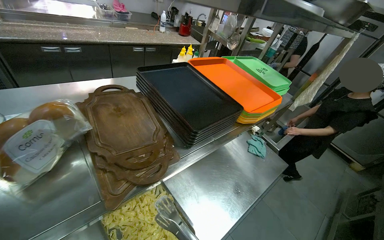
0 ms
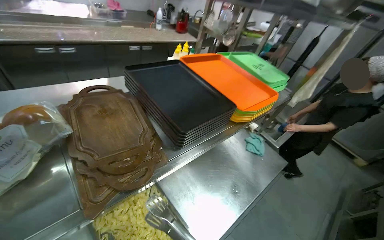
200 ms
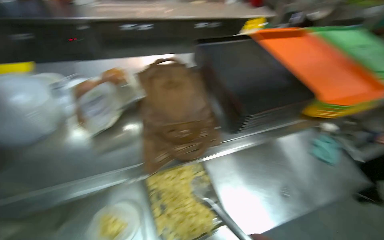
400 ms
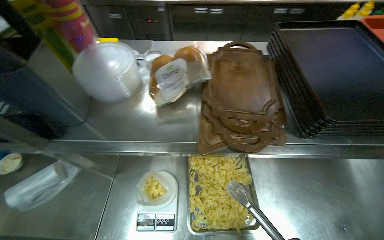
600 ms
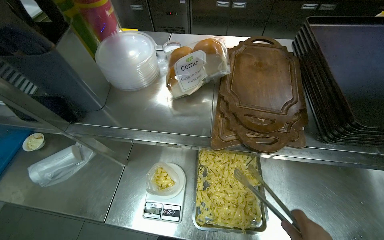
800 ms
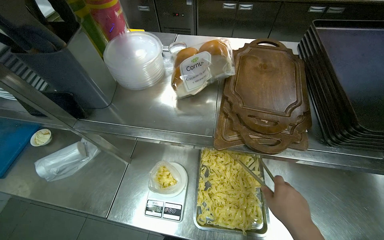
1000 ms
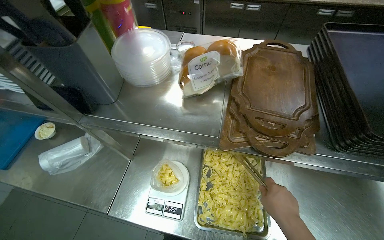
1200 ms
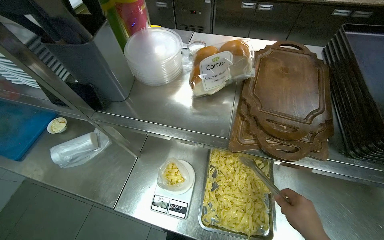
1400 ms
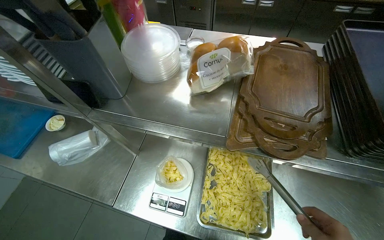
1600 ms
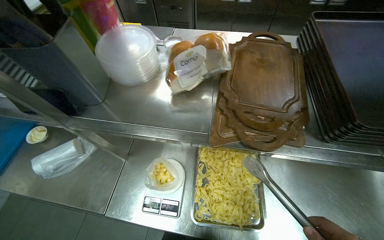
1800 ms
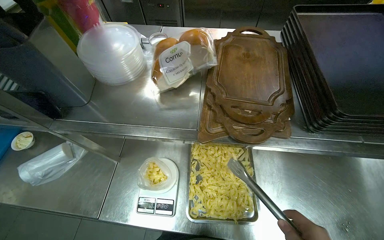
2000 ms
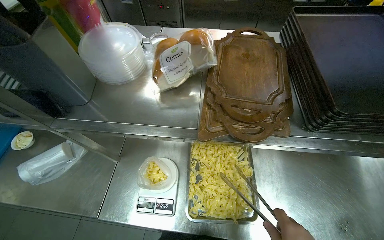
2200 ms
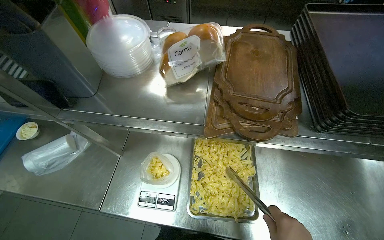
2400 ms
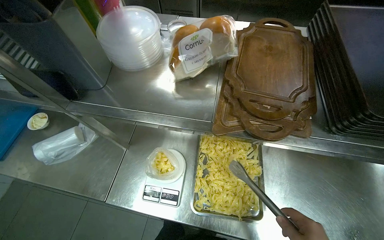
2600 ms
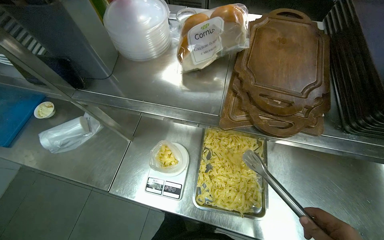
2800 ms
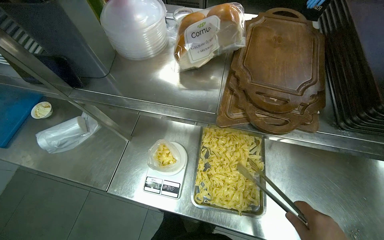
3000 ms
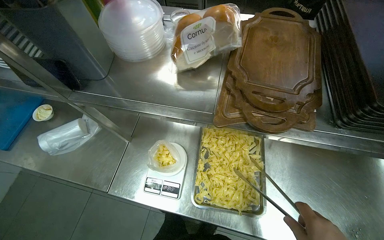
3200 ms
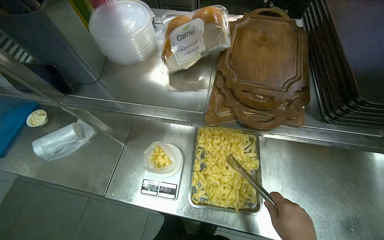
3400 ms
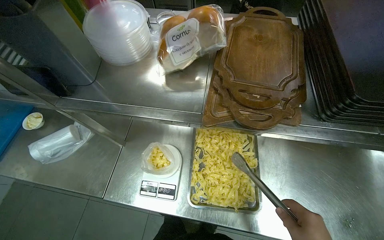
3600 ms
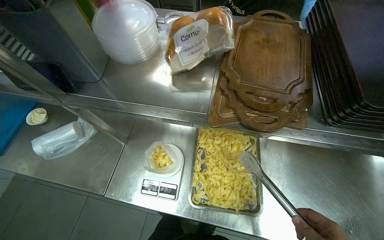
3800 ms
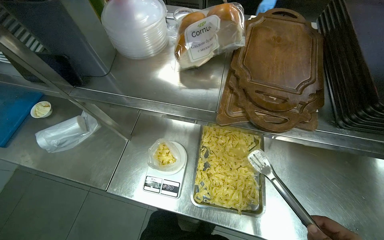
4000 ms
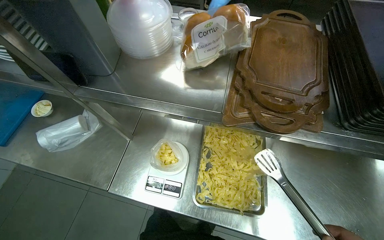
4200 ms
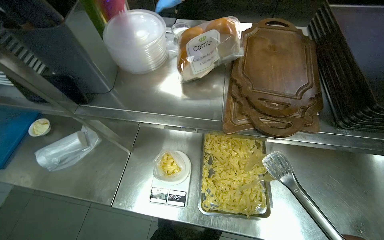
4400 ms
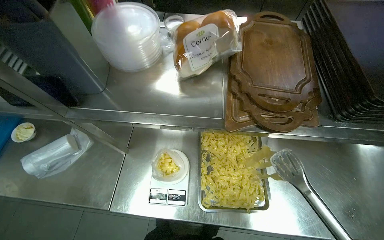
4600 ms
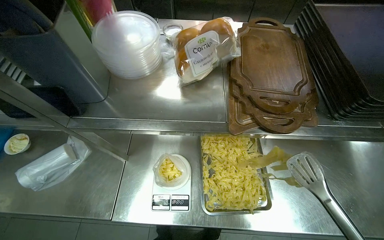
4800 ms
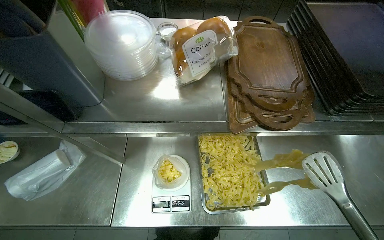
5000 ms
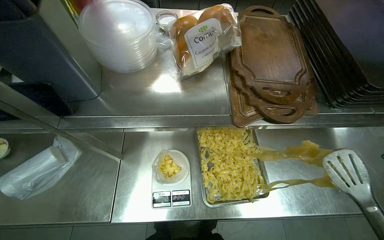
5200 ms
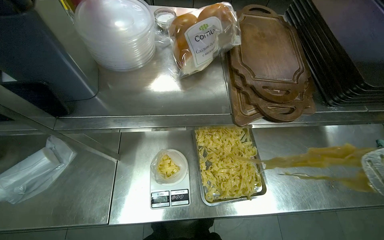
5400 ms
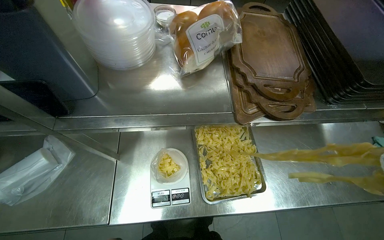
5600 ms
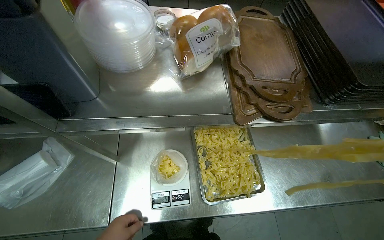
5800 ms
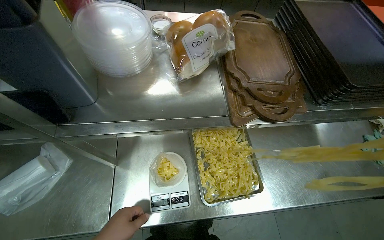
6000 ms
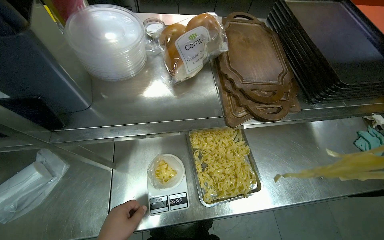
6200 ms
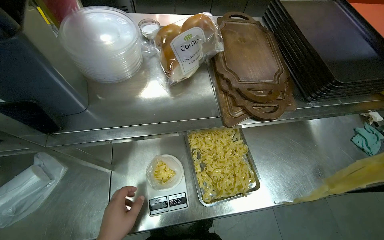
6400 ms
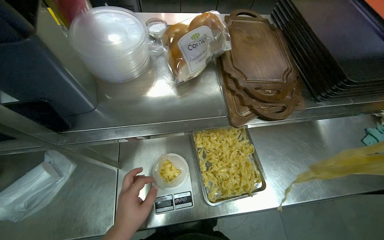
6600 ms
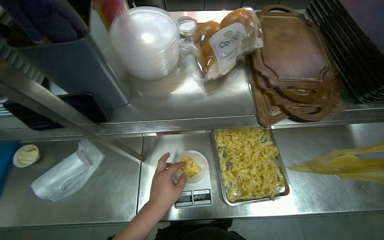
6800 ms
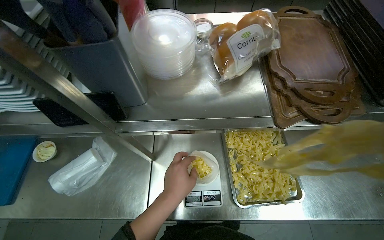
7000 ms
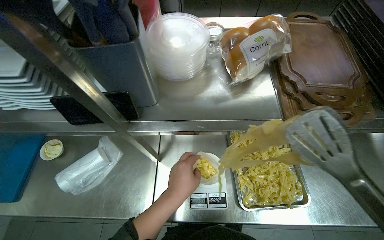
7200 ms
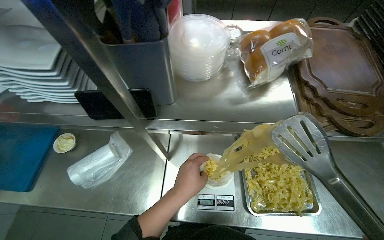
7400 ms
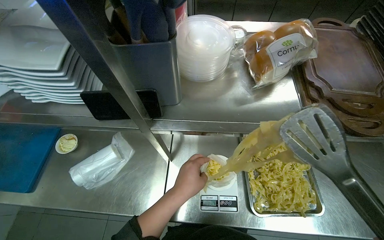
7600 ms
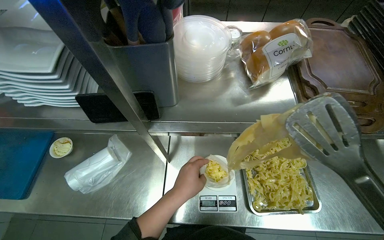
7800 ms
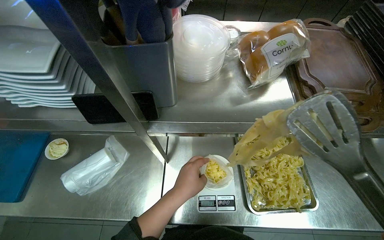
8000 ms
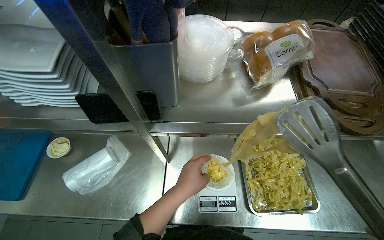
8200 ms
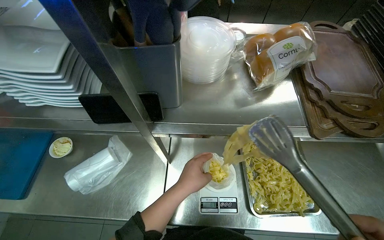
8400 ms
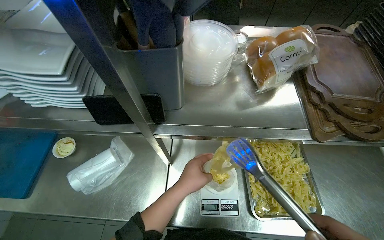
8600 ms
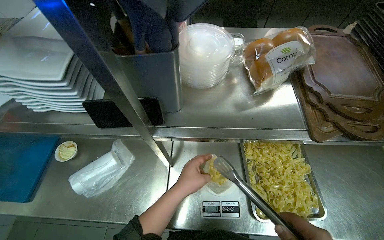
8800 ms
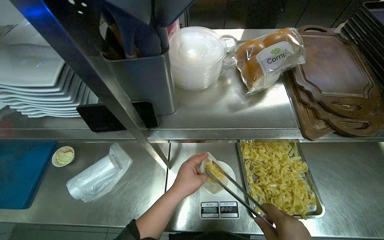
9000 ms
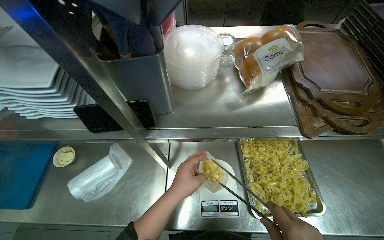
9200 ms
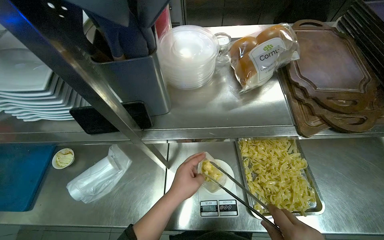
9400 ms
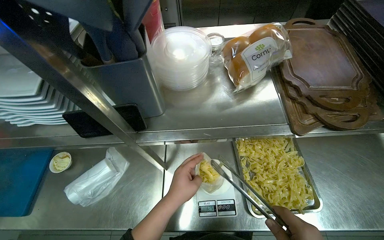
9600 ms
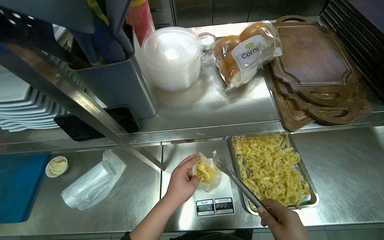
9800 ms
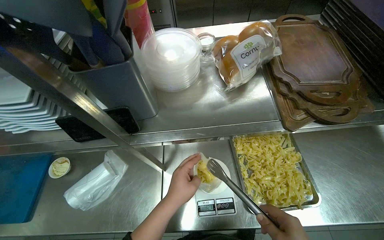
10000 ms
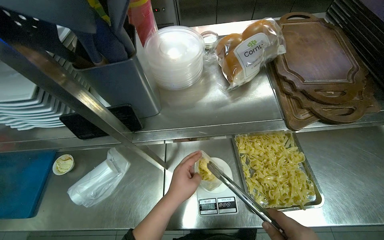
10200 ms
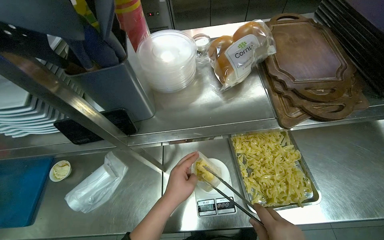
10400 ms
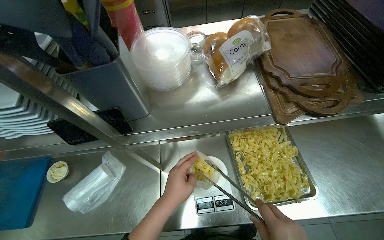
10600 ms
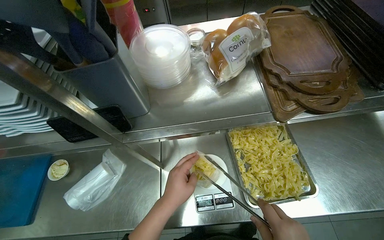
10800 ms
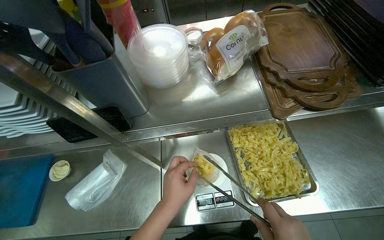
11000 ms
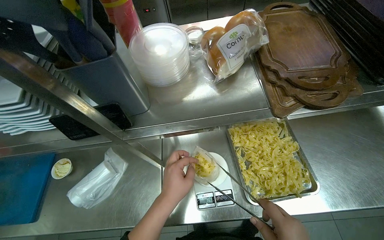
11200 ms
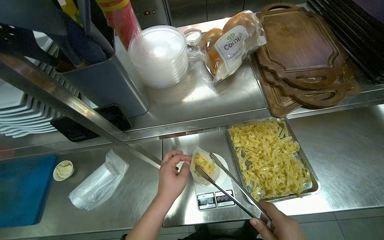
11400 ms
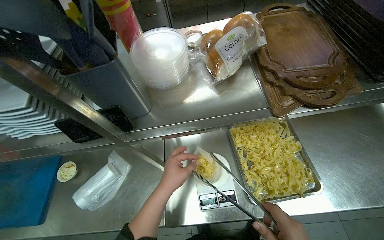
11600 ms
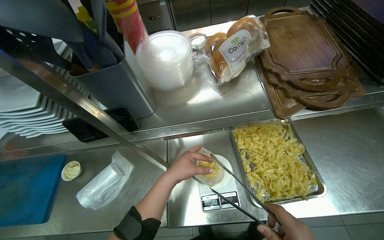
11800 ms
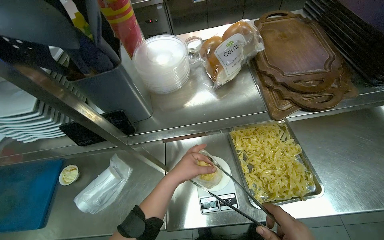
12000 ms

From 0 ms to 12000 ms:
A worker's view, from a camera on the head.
Job: preparing food.
The whole recording: Weighing and bagging pasta. The worker uses tongs to scoop pasta from a tray into a plastic bag on a scale.
From 0 ms to 1600 ms: The wearer looks about 55 degrees further to the left. The view tilts about 15 degrees downward.
From 4400 ms to 6000 ms: The wearer's head swings about 20 degrees to the right.

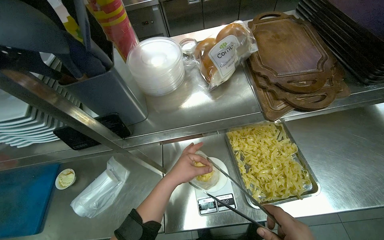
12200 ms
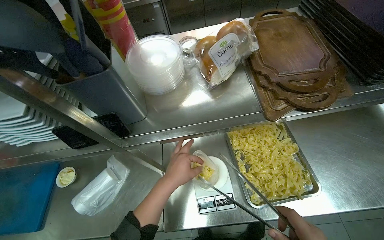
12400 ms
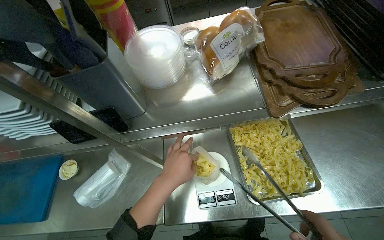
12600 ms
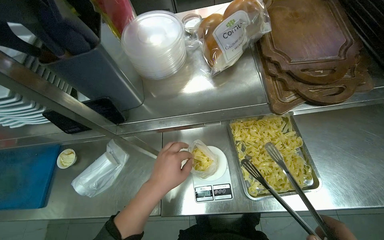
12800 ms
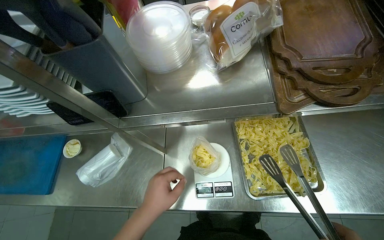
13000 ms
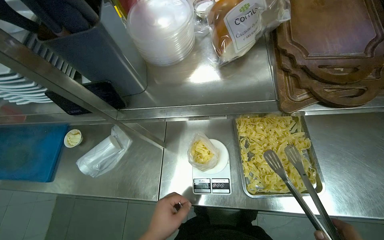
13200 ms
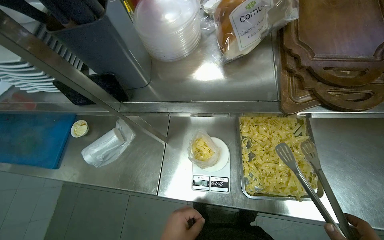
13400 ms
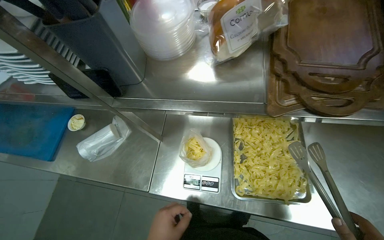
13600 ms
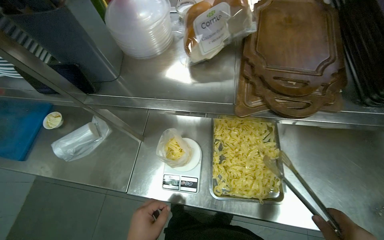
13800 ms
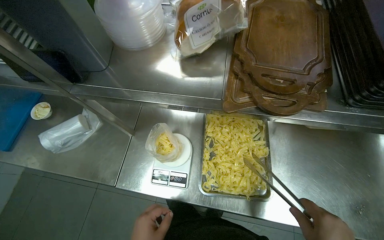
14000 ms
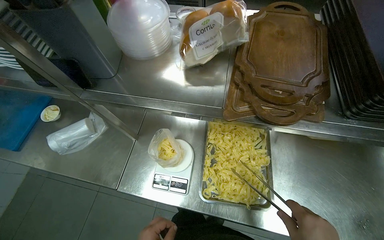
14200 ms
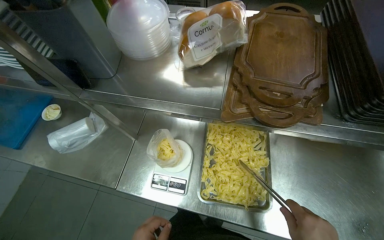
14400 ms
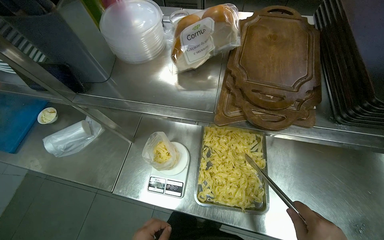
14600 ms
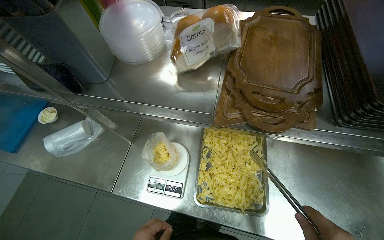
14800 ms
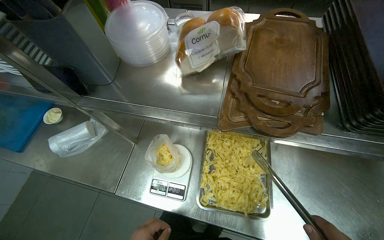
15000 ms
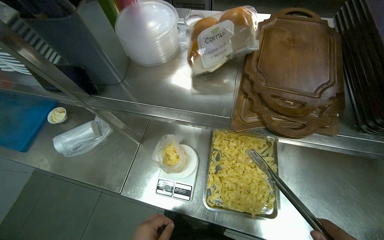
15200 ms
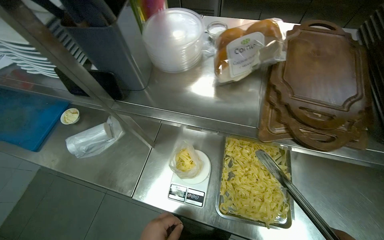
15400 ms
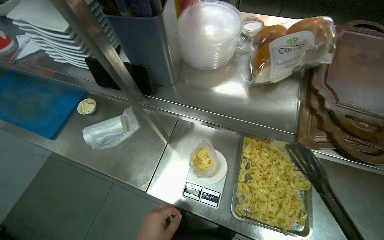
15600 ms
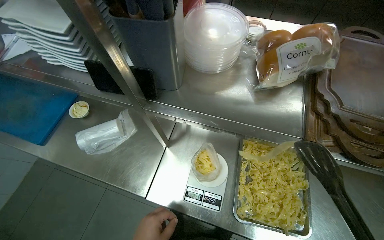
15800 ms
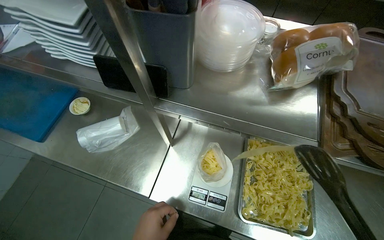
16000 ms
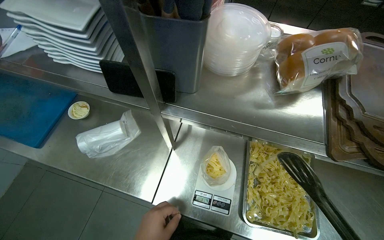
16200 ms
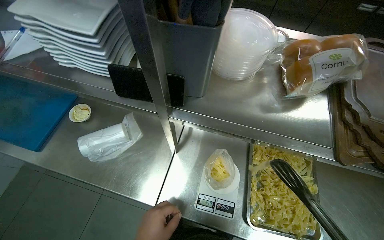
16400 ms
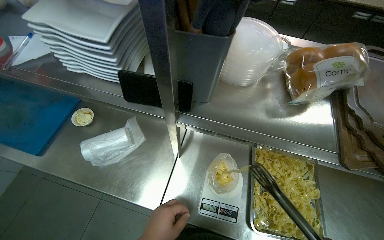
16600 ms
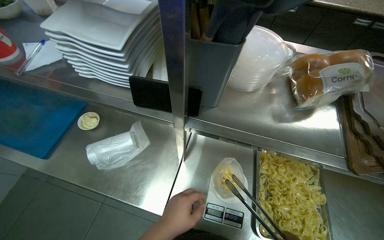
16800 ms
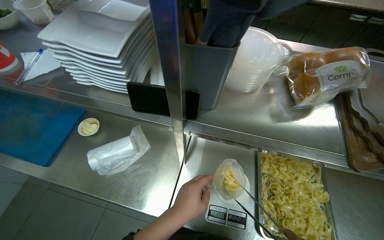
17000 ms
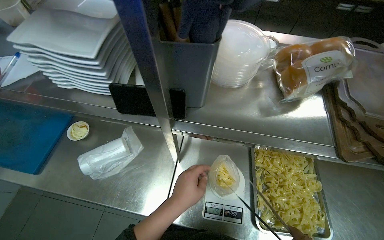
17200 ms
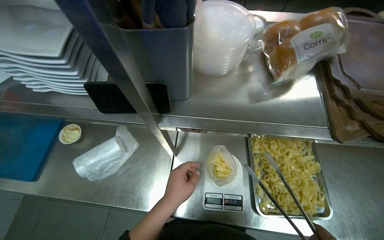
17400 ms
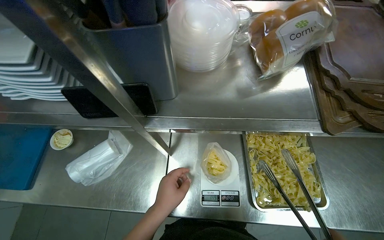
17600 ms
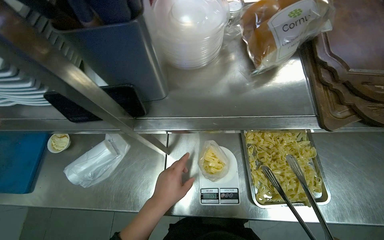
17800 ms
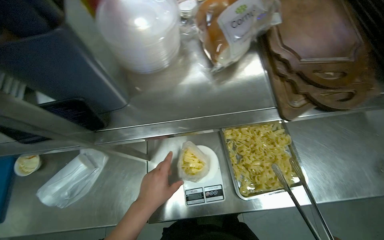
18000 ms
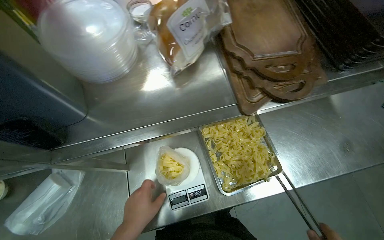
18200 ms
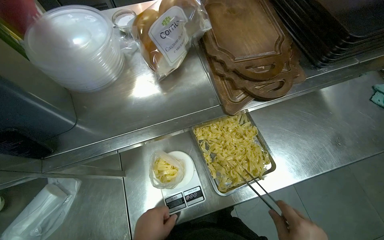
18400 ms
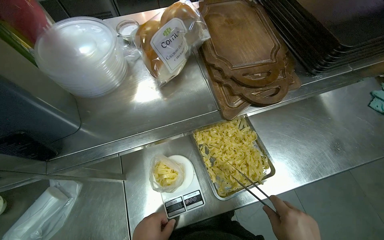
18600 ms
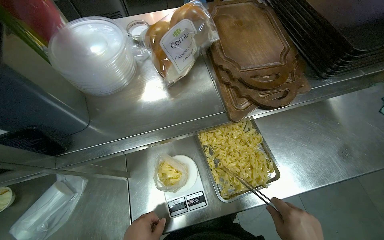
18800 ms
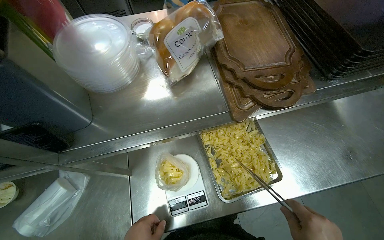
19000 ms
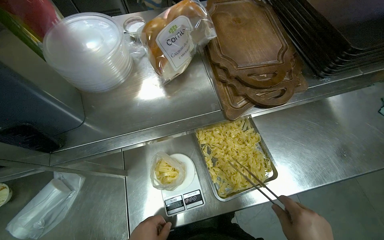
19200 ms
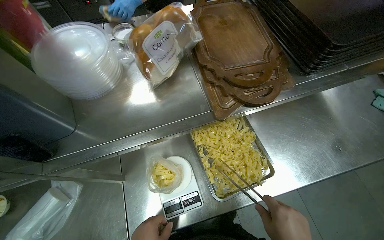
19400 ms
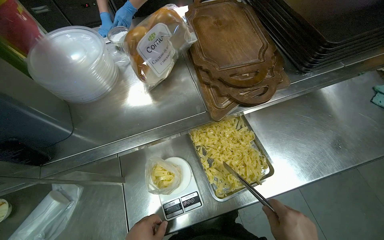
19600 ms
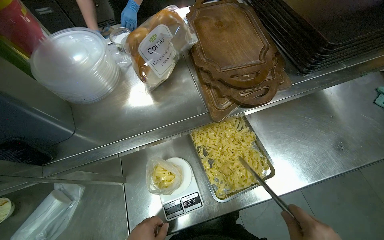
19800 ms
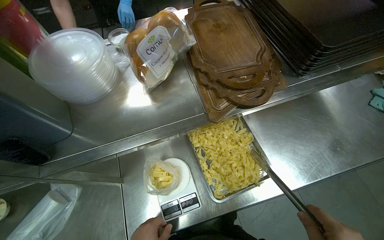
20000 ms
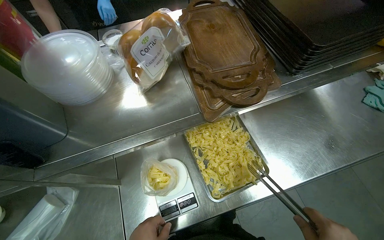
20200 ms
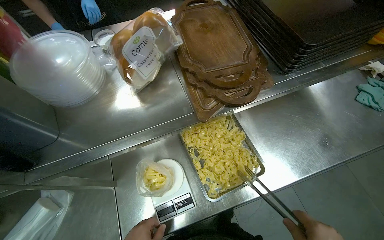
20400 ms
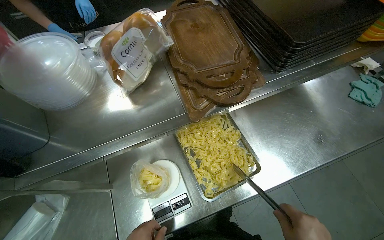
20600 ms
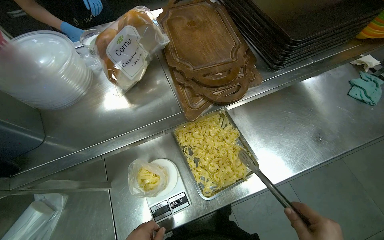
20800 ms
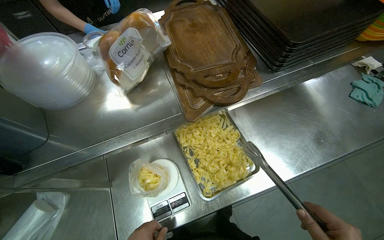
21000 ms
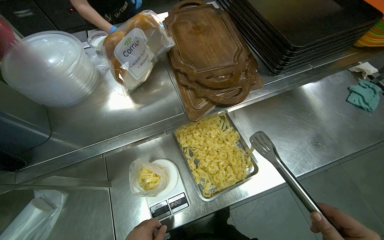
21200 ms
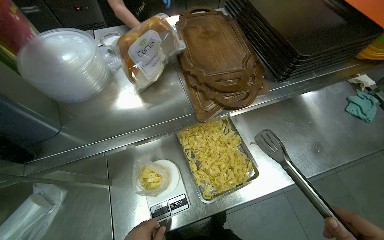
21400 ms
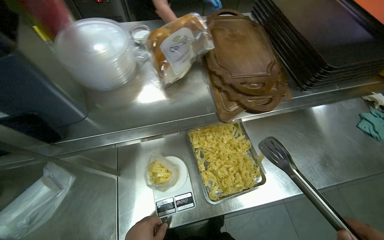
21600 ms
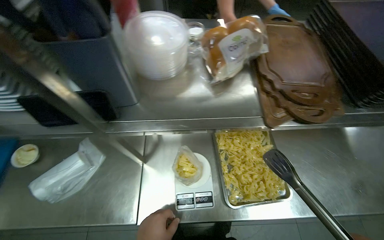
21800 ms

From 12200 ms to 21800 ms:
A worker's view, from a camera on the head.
Job: preparing food.
The whole recording: Weighing and bagging pasta. The worker uses tongs to scoop pasta from a tray into a plastic bag on a scale.
From 17000 ms to 18600 ms: The head turns to the right by approximately 30 degrees.
